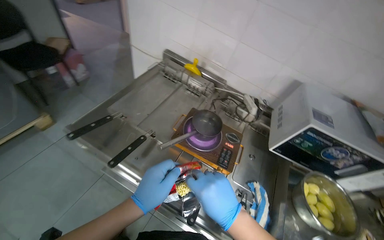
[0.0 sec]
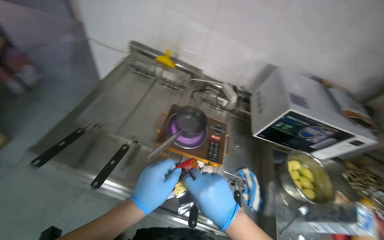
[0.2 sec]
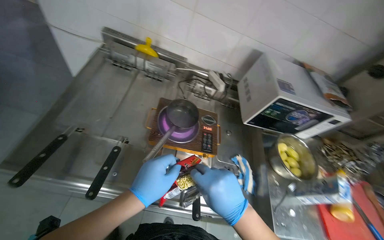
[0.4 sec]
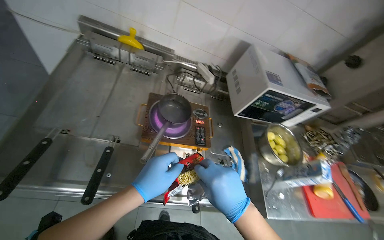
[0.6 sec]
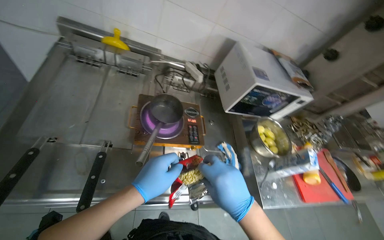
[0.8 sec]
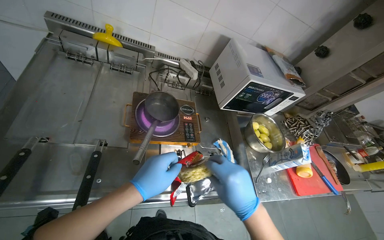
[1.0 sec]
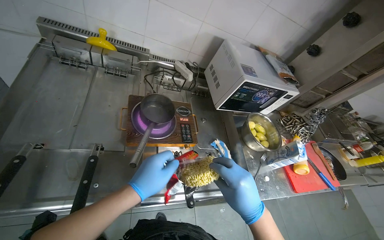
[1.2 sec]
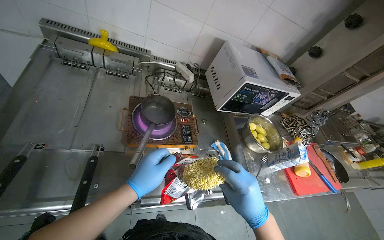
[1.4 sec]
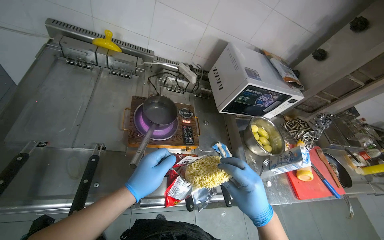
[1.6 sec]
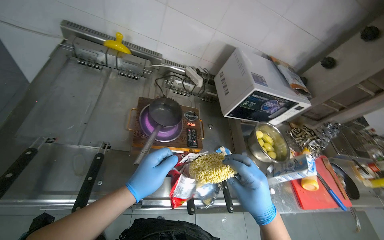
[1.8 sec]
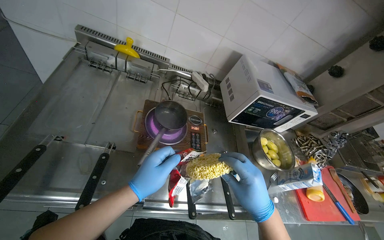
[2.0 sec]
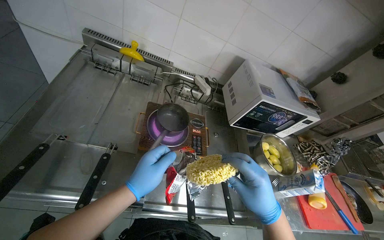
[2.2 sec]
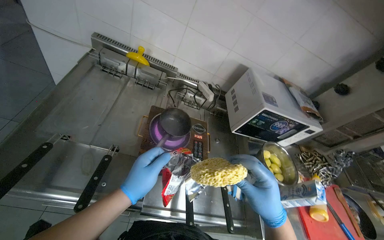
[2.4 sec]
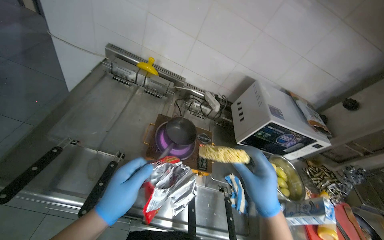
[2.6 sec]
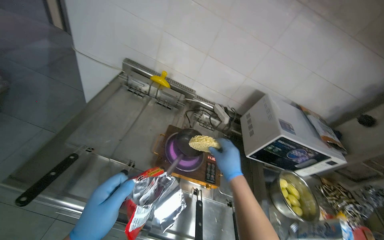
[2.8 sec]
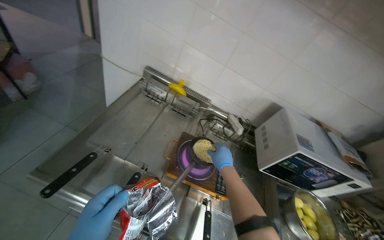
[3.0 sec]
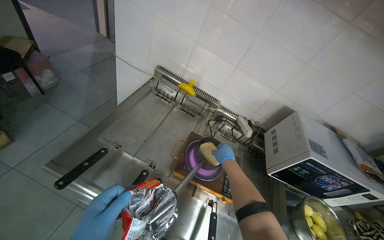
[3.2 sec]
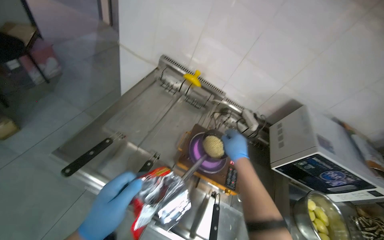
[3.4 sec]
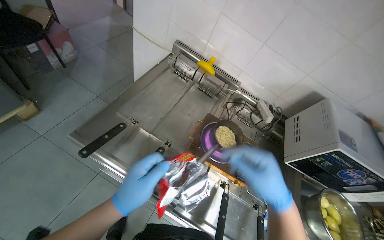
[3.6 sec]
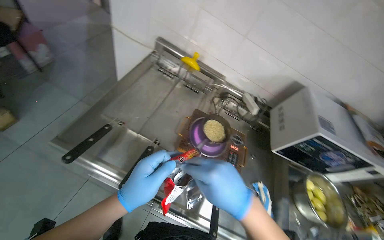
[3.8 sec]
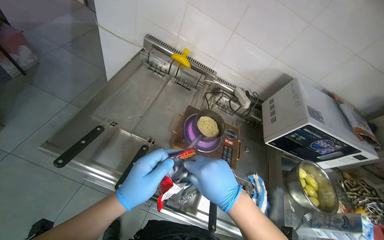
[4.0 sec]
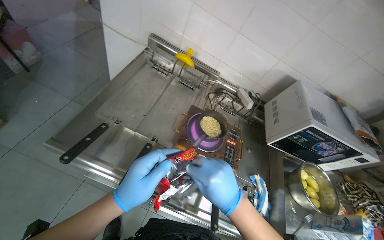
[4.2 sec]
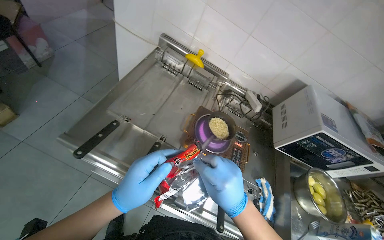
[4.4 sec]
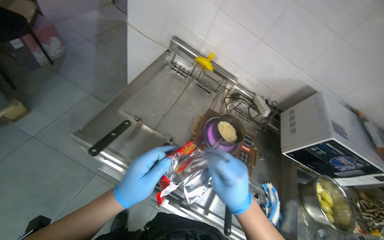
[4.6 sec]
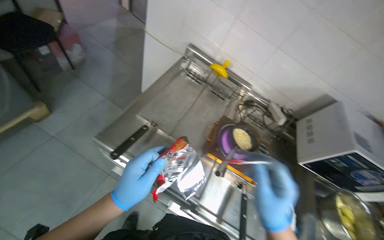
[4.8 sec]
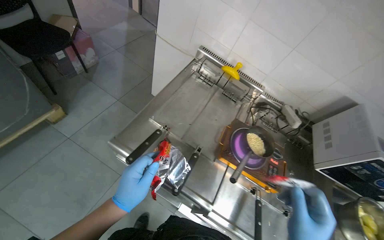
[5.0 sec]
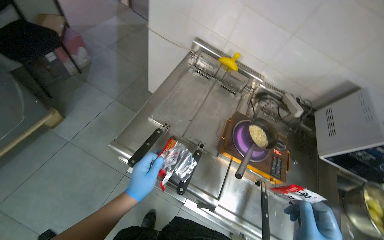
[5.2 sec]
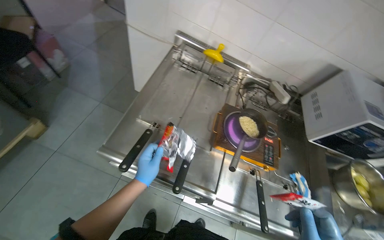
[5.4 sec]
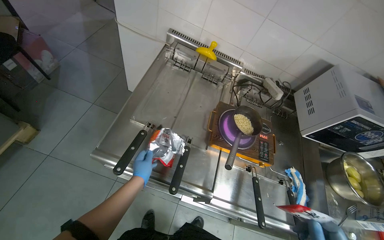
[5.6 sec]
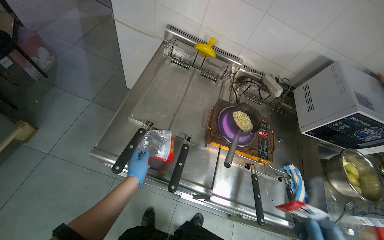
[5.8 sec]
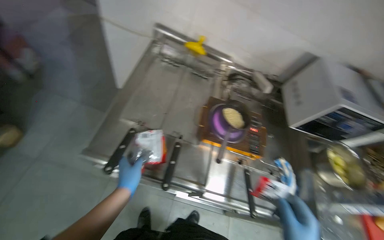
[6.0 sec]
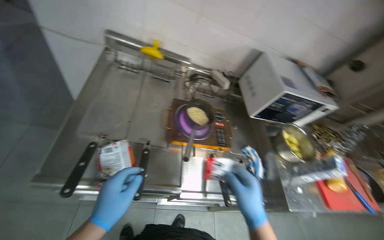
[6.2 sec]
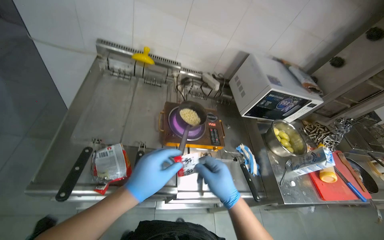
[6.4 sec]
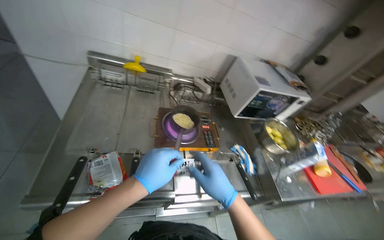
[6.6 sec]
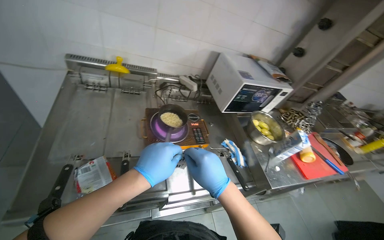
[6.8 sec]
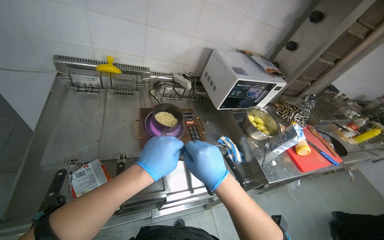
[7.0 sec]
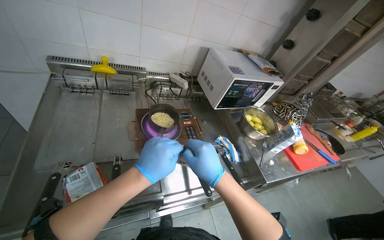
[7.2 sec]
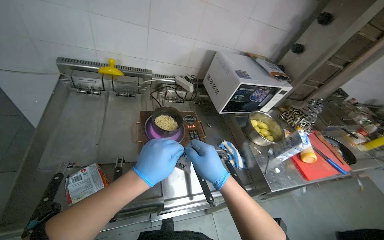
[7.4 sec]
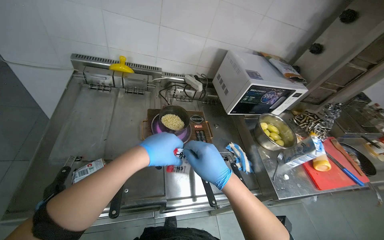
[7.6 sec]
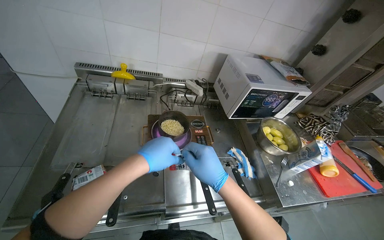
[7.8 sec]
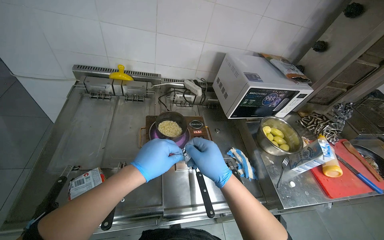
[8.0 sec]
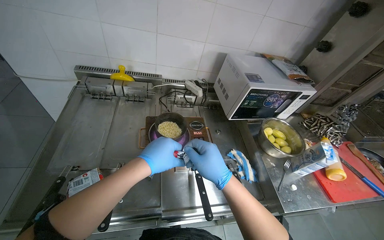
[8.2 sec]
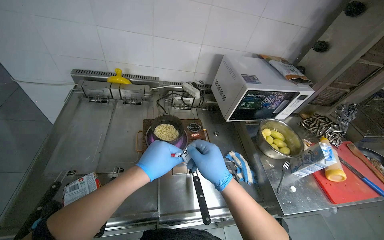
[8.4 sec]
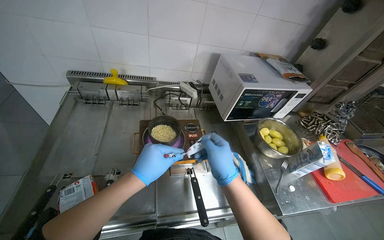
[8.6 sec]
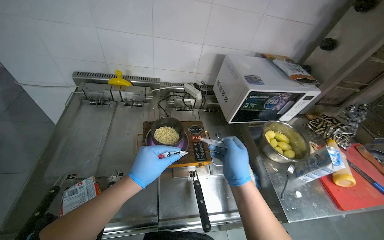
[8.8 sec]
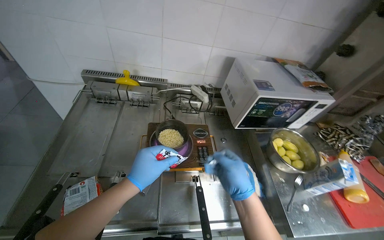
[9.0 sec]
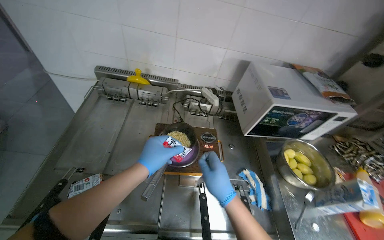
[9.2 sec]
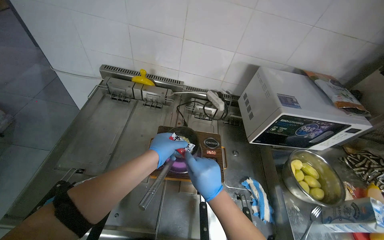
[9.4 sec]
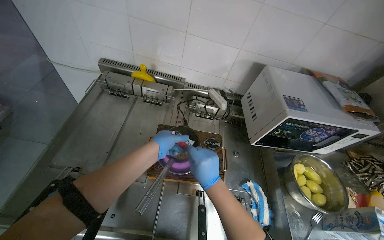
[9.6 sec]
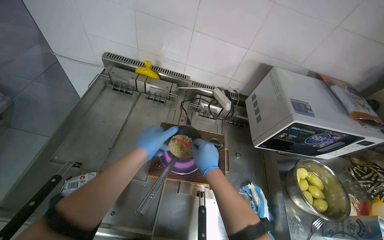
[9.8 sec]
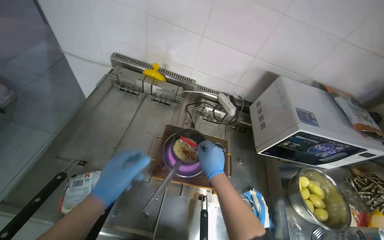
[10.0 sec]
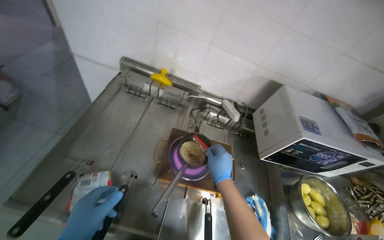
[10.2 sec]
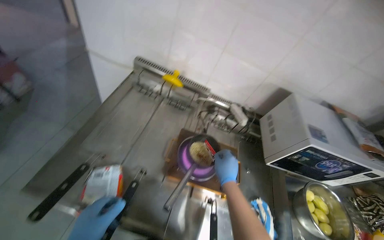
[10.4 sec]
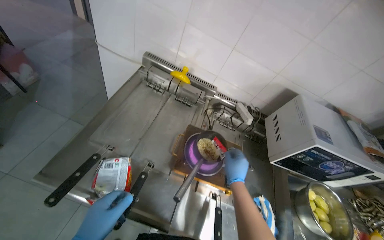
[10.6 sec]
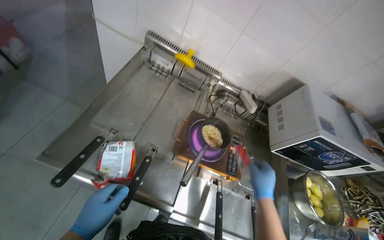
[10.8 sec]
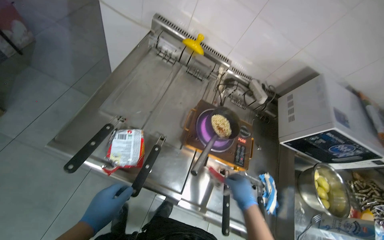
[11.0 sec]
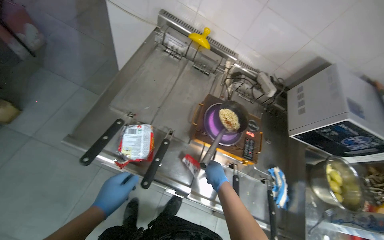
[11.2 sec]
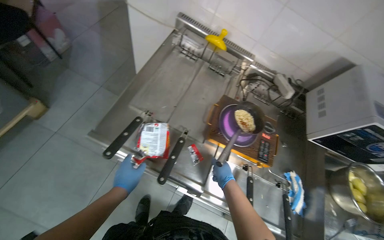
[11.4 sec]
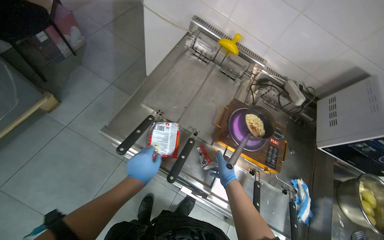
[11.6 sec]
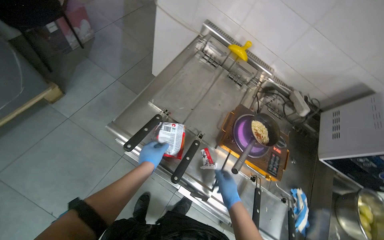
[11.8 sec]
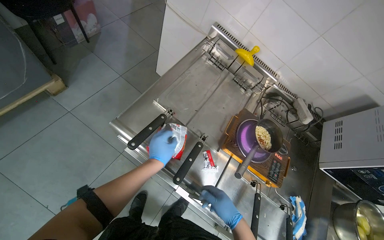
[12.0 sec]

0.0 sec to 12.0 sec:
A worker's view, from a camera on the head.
Job: preparing food.
The whole recording: Preparing instant noodles. The worker opens a package of instant noodles, adds them to a pot, and mixes in seasoning.
0.0 sec to 1.6 sec: The wearer looks roughly 35 degrees further to the right. The wearer looks approximately 15 degrees further downward.
1.6 sec to 3.0 sec: The head turns to the left by some 20 degrees. The camera pitches upward, by about 15 degrees. The right hand moves up the picture, farther from the camera and to the left, approximately 35 cm.
3.0 sec to 4.4 sec: The right hand is displaced nearer to the camera by about 20 cm.
4.4 sec to 6.0 sec: The left hand moves farther from the camera and to the left, roughly 20 cm.
7.6 sec to 9.0 sec: The right hand is displaced to the right by approximately 15 cm.
9.0 sec to 10.4 sec: The right hand goes about 10 cm farther from the camera.
10.4 sec to 12.0 sec: The right hand moves down the picture, roughly 20 cm, and travels farther from the camera and back again, about 10 cm each way.

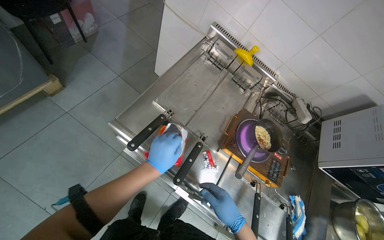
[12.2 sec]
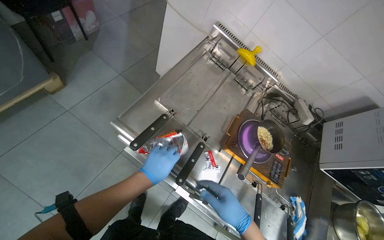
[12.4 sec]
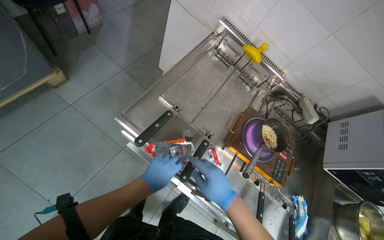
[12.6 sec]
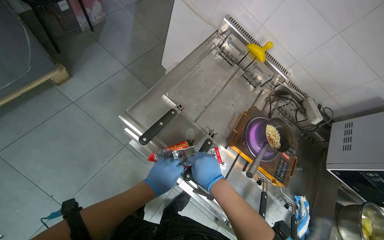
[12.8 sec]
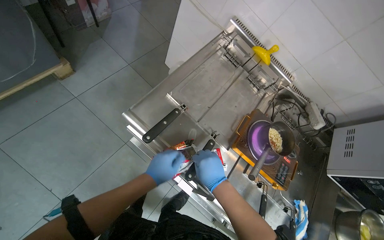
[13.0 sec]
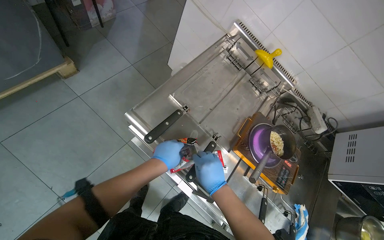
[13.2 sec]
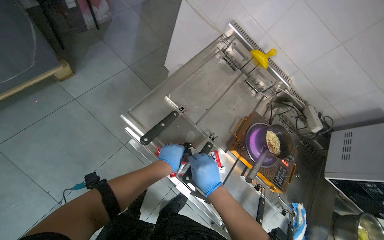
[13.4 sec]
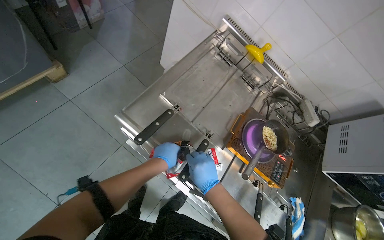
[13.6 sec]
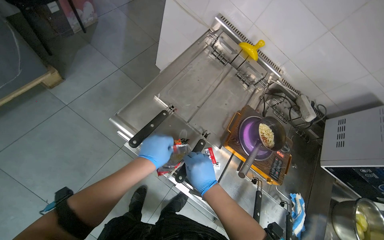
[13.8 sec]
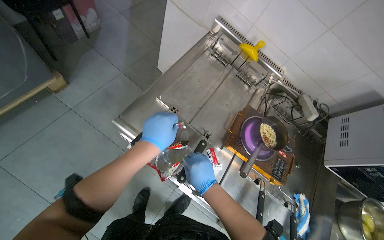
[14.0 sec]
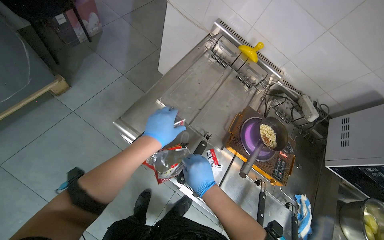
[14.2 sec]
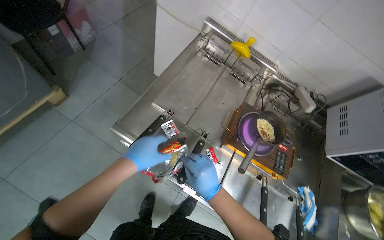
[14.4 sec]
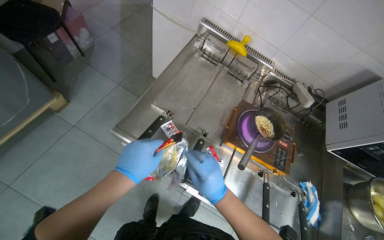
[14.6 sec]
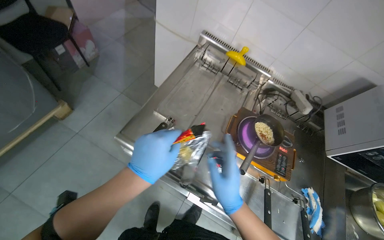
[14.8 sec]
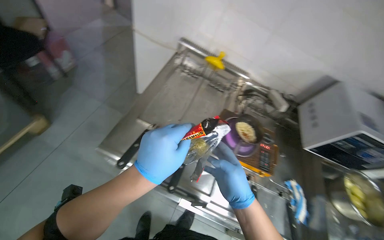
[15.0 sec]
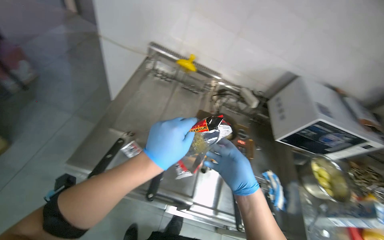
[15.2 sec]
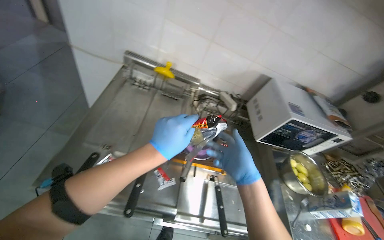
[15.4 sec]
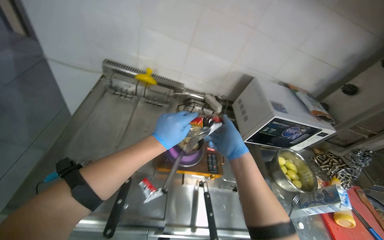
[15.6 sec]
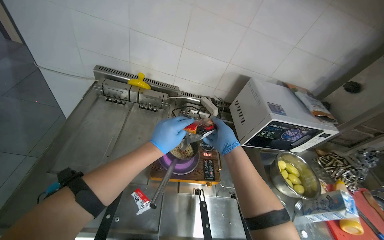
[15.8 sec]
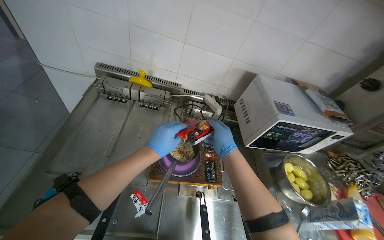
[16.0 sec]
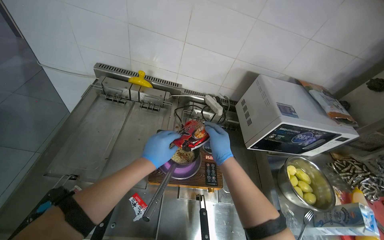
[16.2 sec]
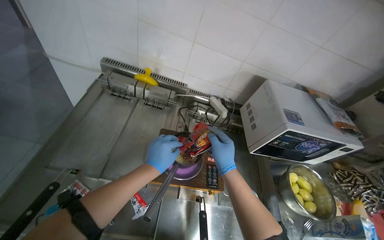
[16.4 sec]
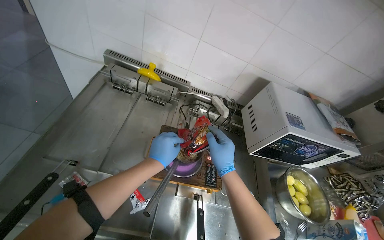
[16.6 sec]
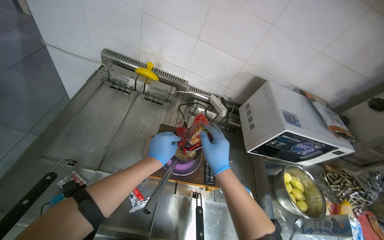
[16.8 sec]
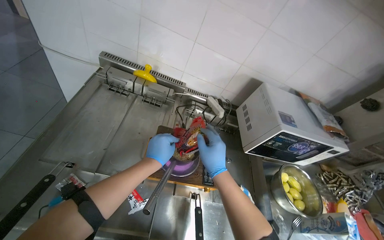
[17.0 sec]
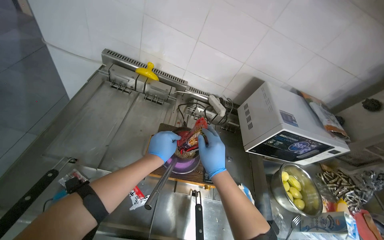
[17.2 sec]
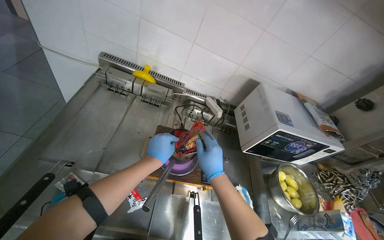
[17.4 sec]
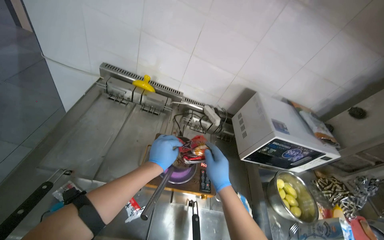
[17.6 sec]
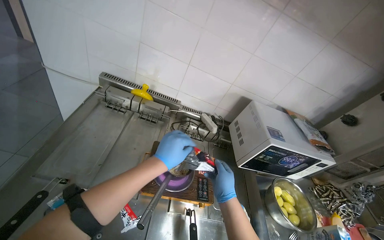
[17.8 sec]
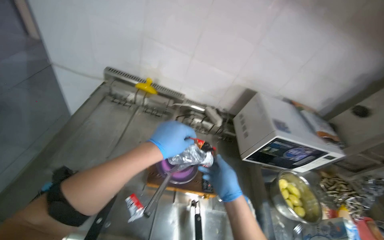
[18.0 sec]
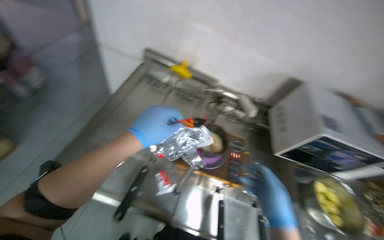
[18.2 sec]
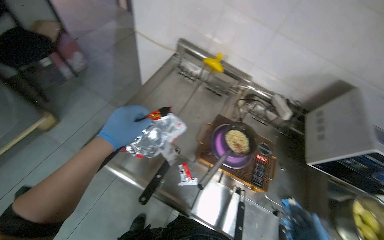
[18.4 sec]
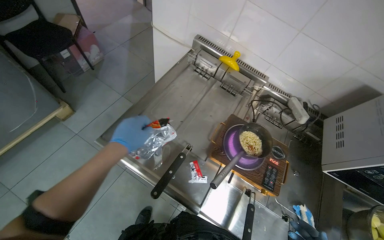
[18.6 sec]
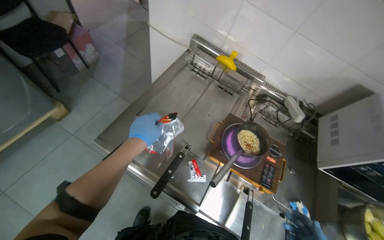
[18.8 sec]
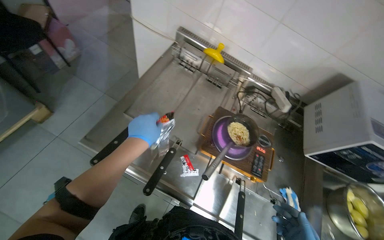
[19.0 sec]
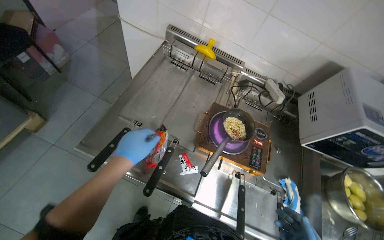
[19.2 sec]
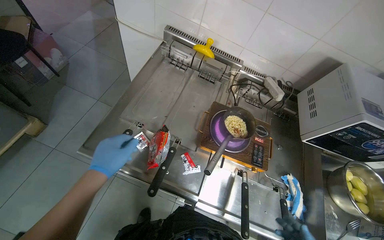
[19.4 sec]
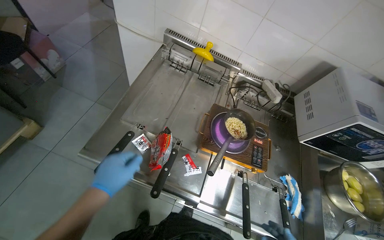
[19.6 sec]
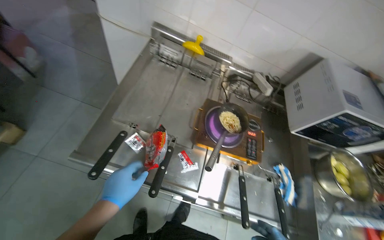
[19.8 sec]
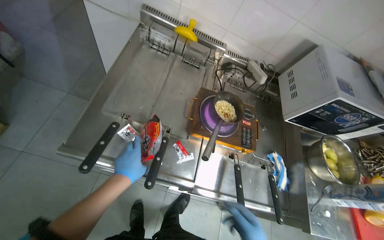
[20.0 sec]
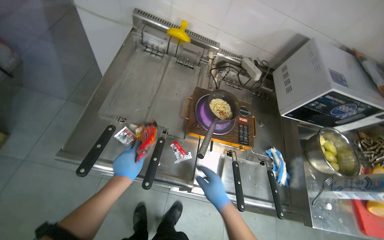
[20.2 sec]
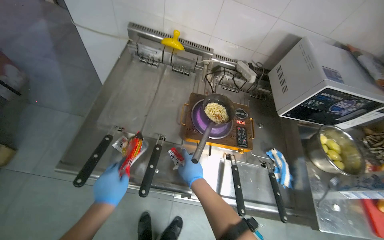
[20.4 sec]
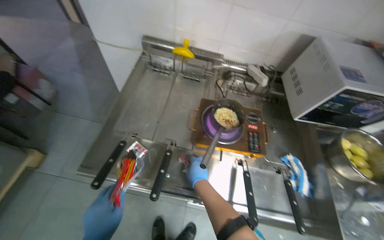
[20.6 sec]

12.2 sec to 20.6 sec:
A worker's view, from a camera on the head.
Job: preparing food.
The whole recording: Preparing instant noodles. The worker opens a package of instant noodles, adds them to a pot, and mixes in seasoning.
12.2 sec to 13.6 sec: The right hand heads up the picture and to the left, covering some 15 cm.
13.6 sec to 15.0 sec: The right hand travels to the right by roughly 10 cm, while the left hand moves nearer to the camera, approximately 25 cm.
15.0 sec to 16.4 sec: The right hand goes approximately 25 cm farther from the camera and up the picture; the left hand travels farther from the camera by about 30 cm.
16.4 sec to 17.8 sec: The hands work in one place, with small movements.
17.8 sec to 19.2 sec: The camera sweeps to the left, by approximately 15 degrees. The view tips downward by some 15 degrees.
